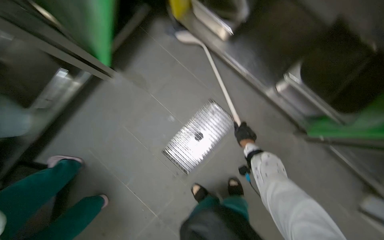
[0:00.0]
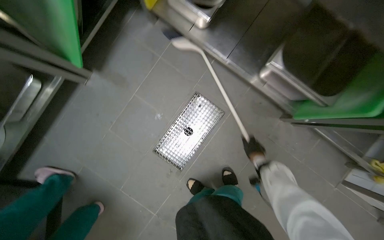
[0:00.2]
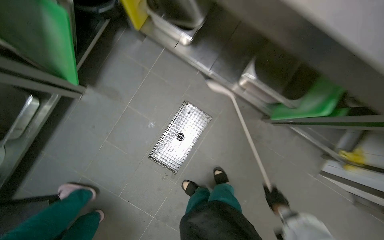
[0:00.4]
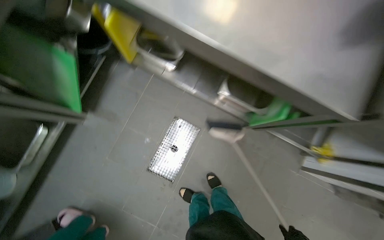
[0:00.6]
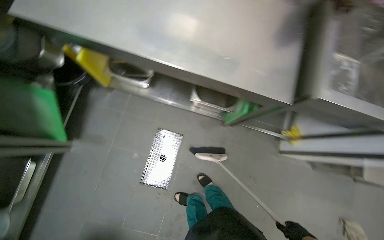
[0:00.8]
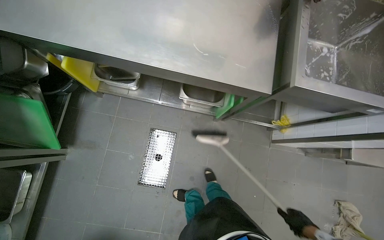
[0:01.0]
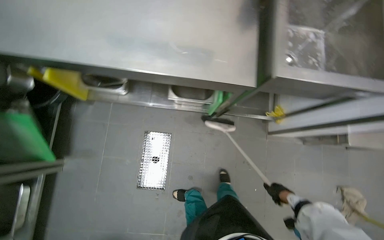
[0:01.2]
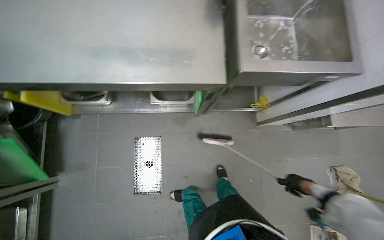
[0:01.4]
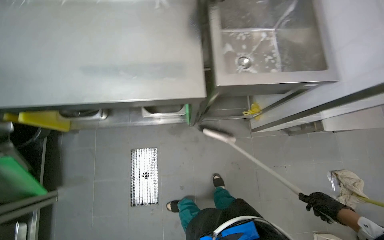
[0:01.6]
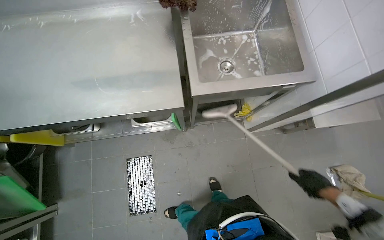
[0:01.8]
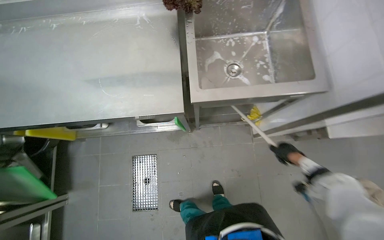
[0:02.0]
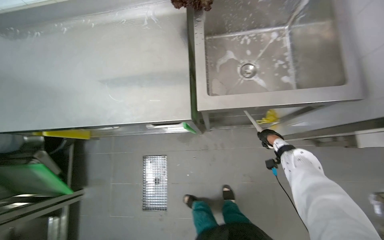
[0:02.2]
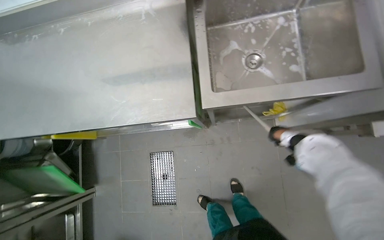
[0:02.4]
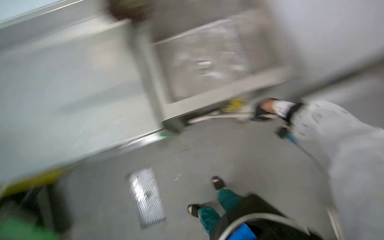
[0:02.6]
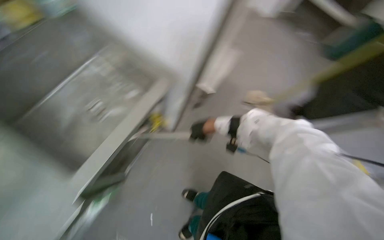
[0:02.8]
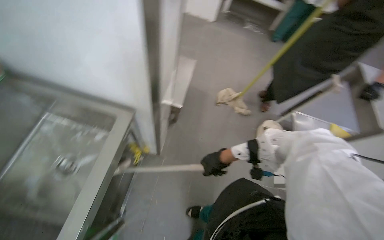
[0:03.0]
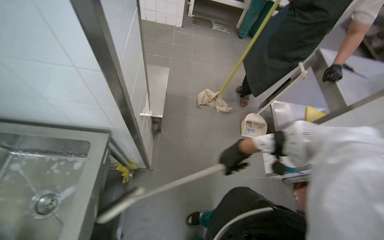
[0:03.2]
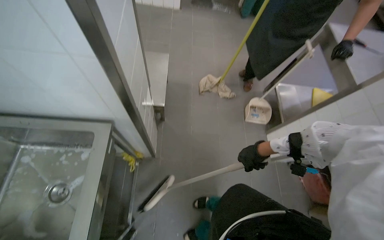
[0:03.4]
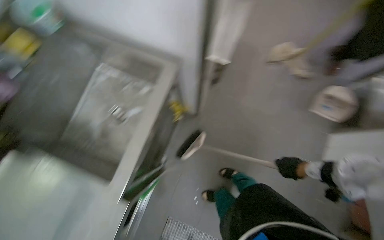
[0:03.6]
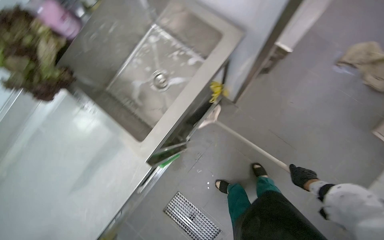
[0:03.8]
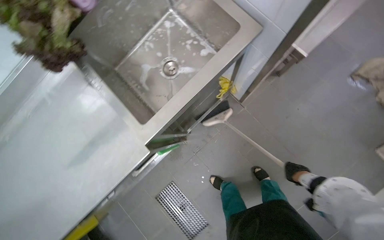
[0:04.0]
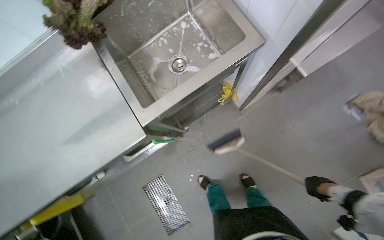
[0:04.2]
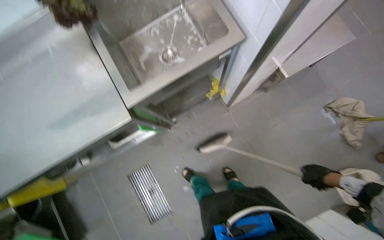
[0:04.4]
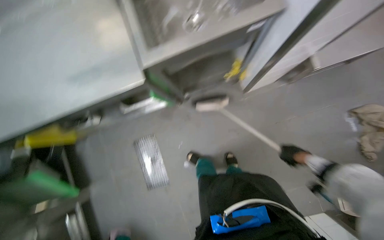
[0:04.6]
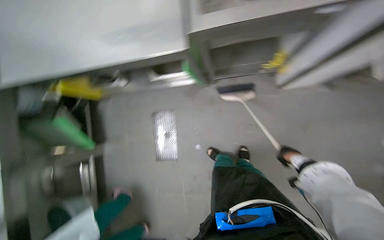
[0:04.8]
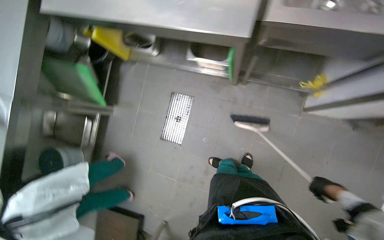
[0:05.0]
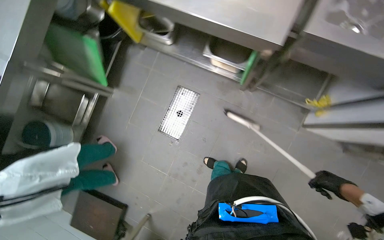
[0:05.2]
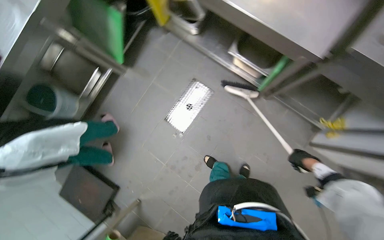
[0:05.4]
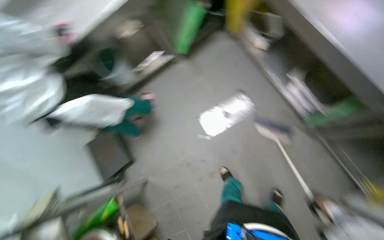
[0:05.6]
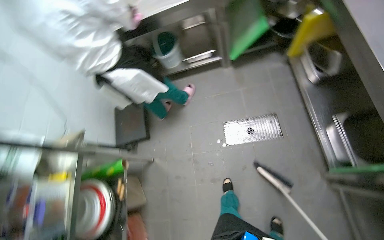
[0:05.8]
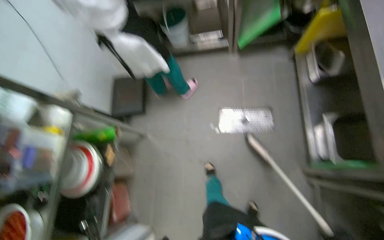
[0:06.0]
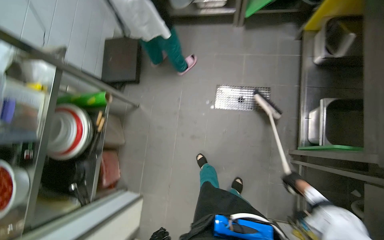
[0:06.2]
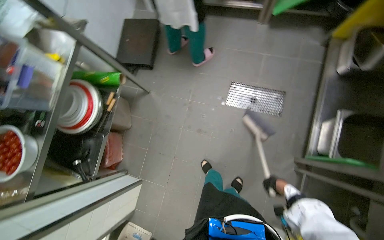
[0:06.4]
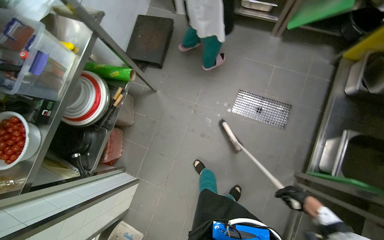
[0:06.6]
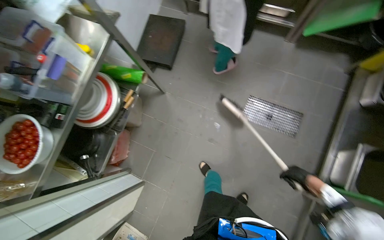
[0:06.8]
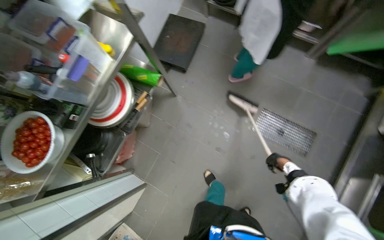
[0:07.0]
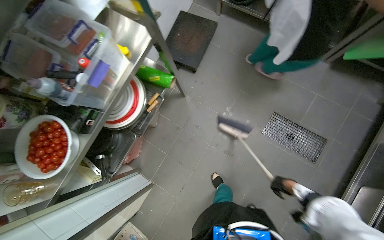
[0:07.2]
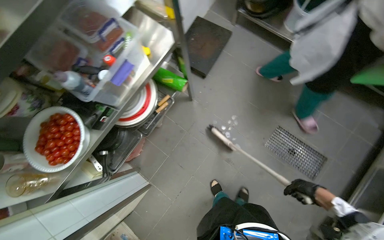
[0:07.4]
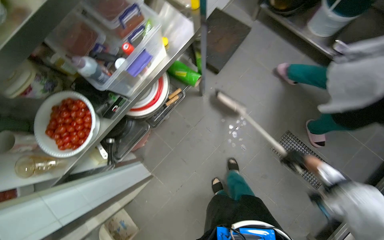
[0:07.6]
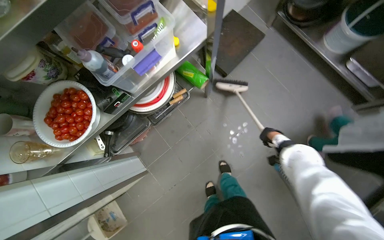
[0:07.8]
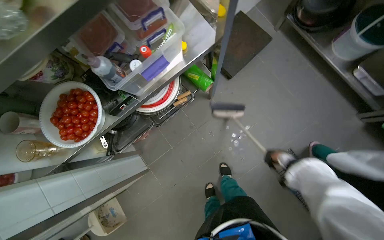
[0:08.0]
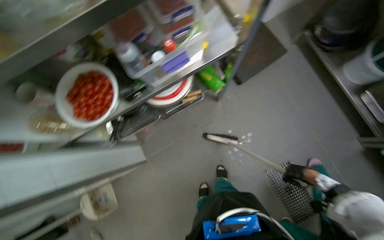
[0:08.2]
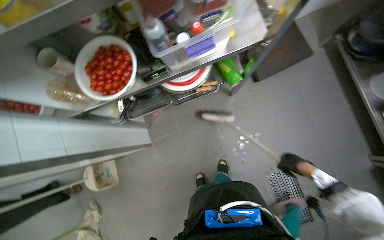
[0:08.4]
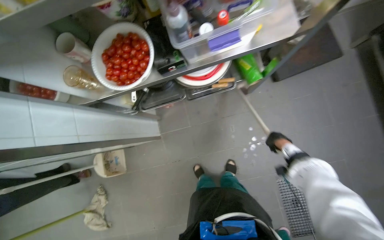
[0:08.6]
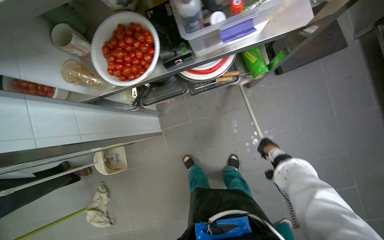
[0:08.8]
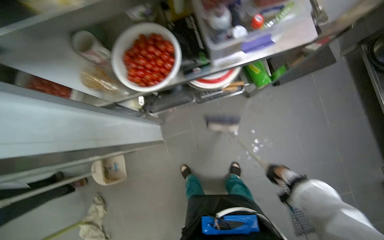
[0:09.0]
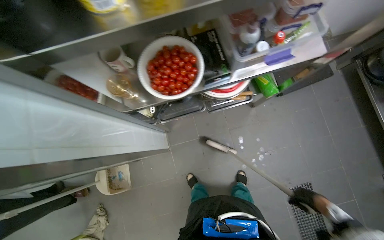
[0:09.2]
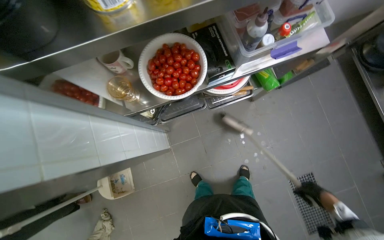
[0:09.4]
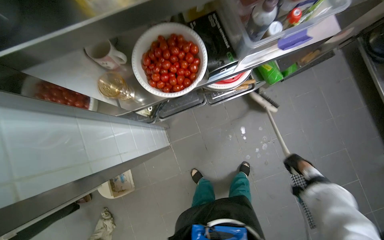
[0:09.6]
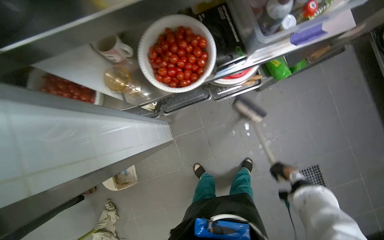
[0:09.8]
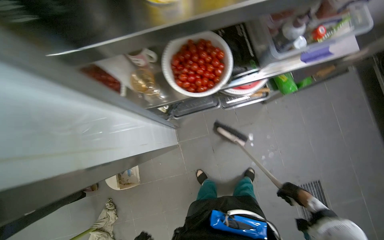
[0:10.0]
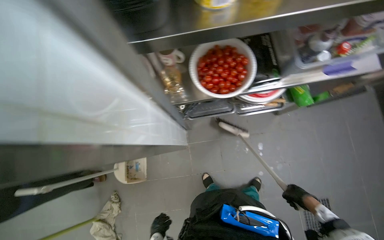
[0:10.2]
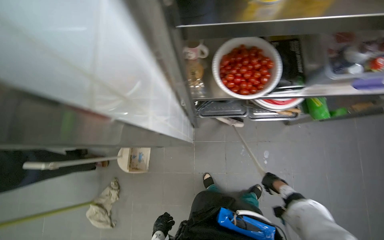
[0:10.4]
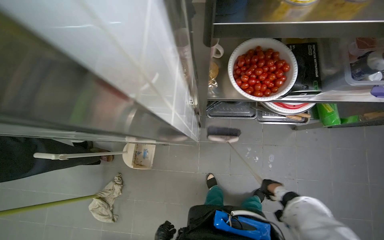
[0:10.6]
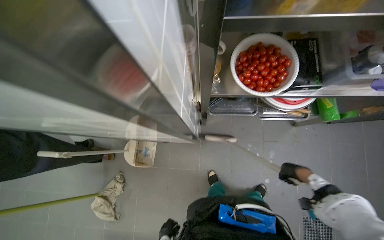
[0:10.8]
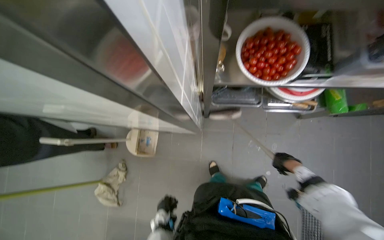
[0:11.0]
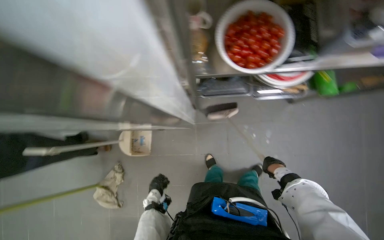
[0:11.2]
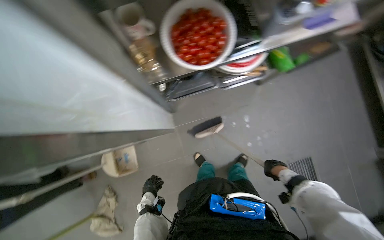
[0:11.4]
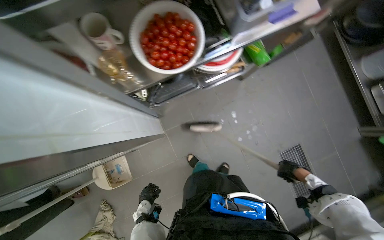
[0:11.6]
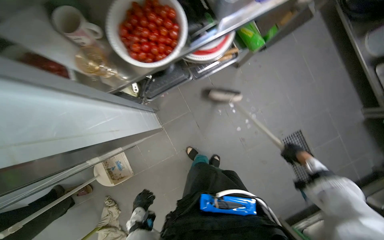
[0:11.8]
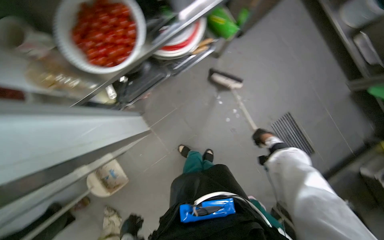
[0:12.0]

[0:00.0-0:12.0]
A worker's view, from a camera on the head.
Job: sweeping floor.
The whole recording: Sweeping kitchen floor. The worker sweeps the kitchen floor with a broom and dustpan, moving chairs to clean underneath them.
0:00.0 to 0:01.6: The wearer moves some 60 cm. The head turns to the right by approximately 50 degrees.
0:01.6 to 0:03.0: The head turns to the right by approximately 45 degrees.
0:03.0 to 0:04.4: The head turns to the left by roughly 50 degrees. The view tips downward by roughly 20 degrees.
0:04.4 to 0:06.0: The wearer's head swings some 120 degrees to the left. The view tilts roughly 20 degrees downward.
0:06.0 to 0:07.6: The wearer moves to the left, roughly 60 cm. The view tips downward by approximately 15 degrees. Everything in view rotates about 40 degrees clockwise.
0:07.6 to 0:09.0: Everything in view rotates some 30 degrees clockwise. The right hand moves to the left, about 20 cm.
0:10.4 to 0:12.0: Everything in view rotates approximately 35 degrees counterclockwise.

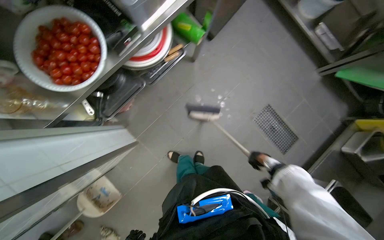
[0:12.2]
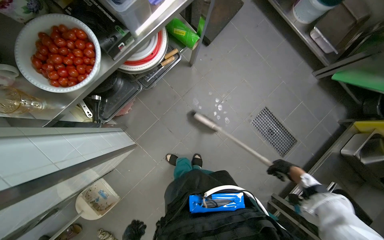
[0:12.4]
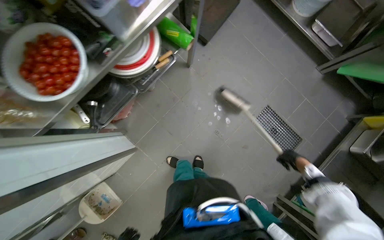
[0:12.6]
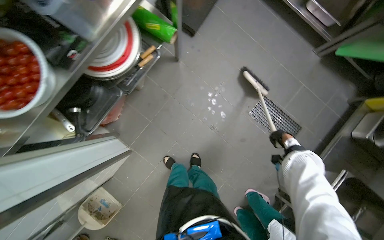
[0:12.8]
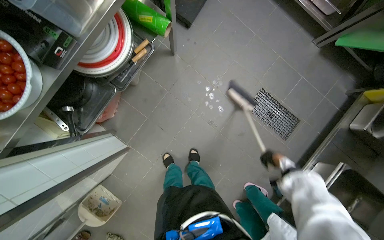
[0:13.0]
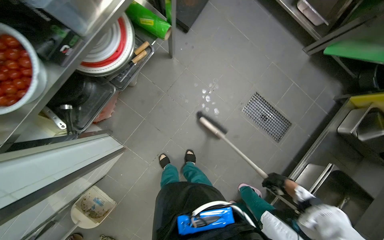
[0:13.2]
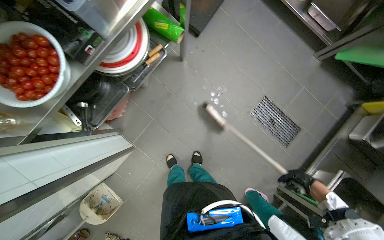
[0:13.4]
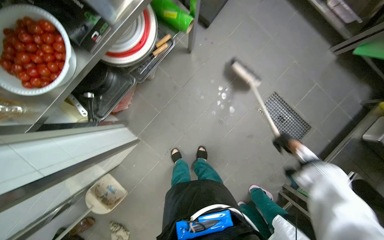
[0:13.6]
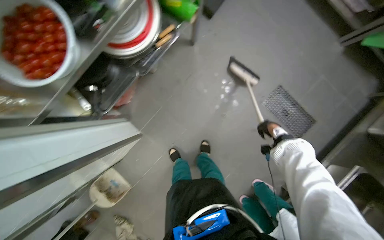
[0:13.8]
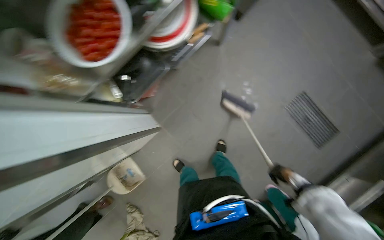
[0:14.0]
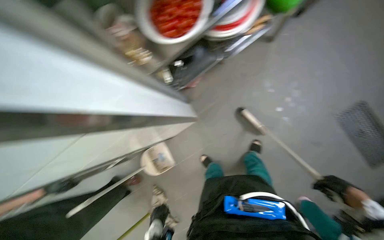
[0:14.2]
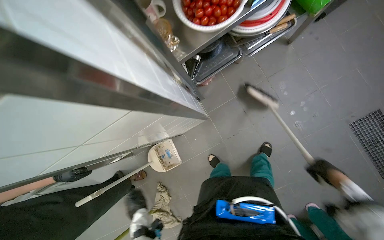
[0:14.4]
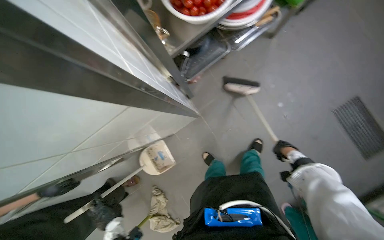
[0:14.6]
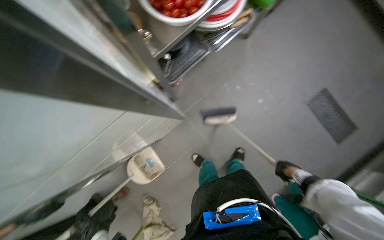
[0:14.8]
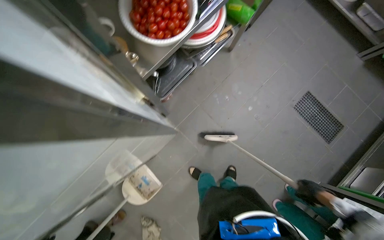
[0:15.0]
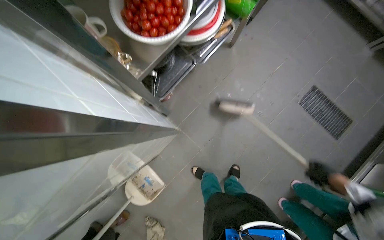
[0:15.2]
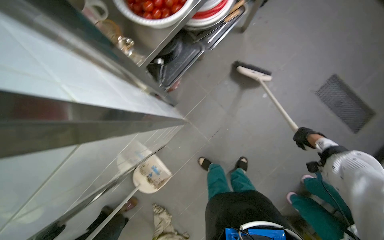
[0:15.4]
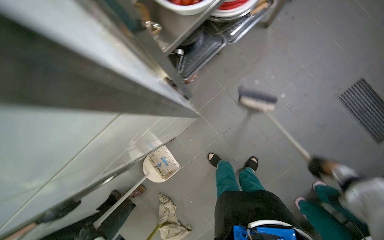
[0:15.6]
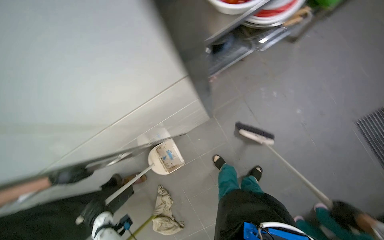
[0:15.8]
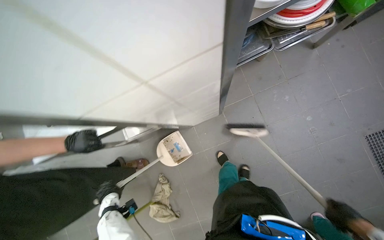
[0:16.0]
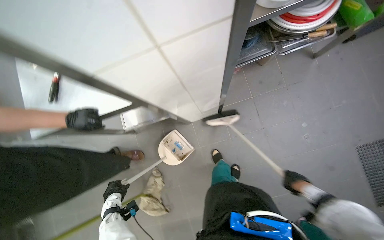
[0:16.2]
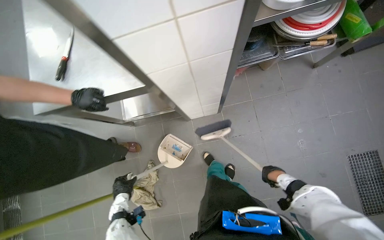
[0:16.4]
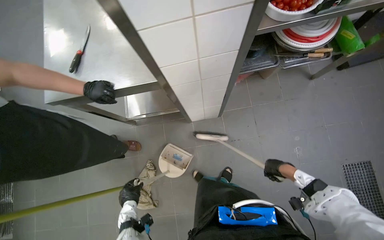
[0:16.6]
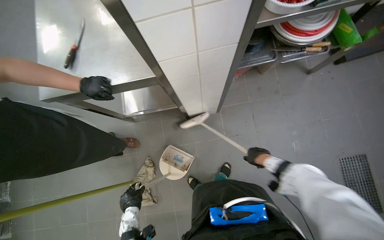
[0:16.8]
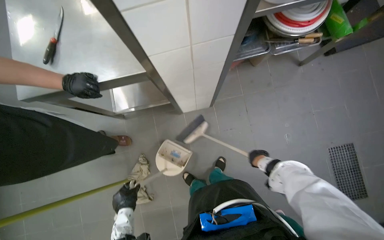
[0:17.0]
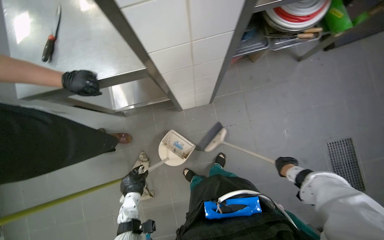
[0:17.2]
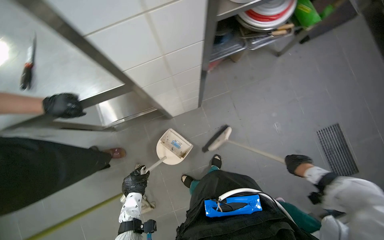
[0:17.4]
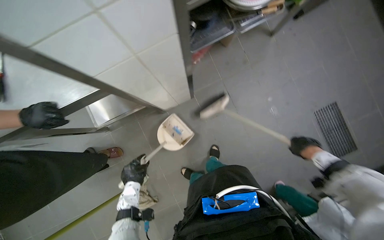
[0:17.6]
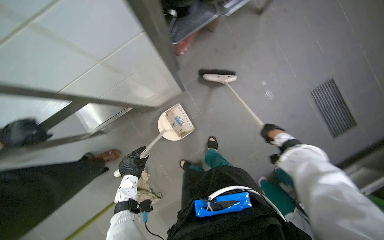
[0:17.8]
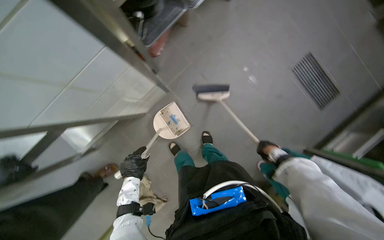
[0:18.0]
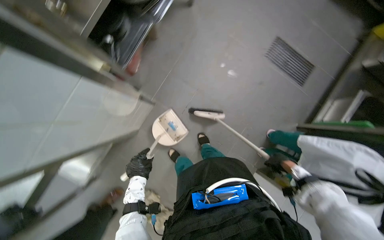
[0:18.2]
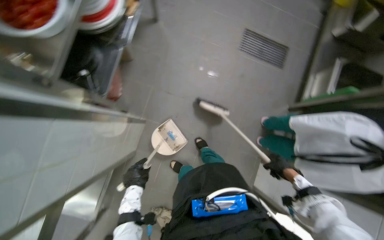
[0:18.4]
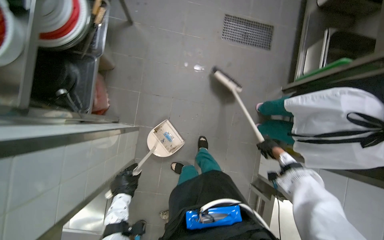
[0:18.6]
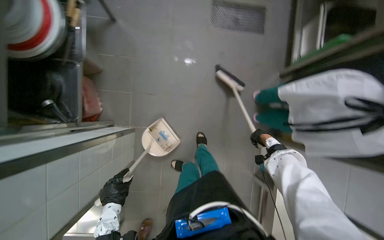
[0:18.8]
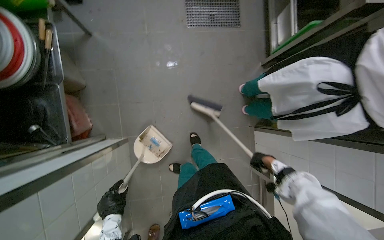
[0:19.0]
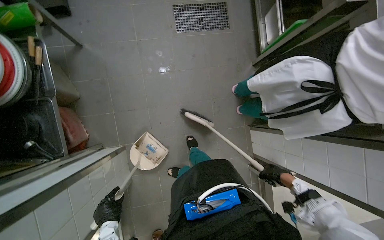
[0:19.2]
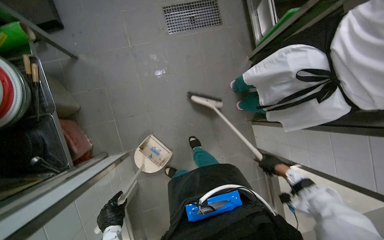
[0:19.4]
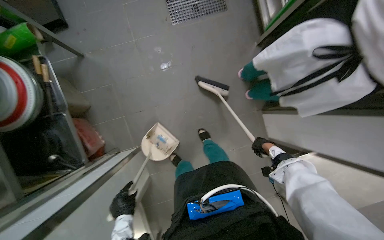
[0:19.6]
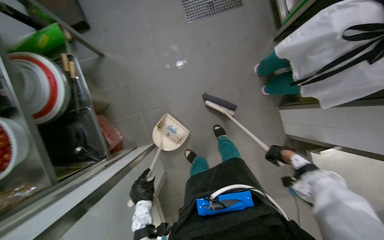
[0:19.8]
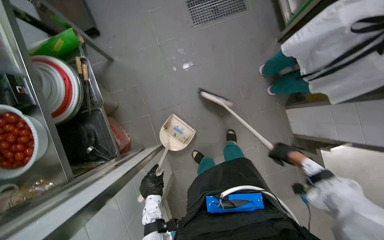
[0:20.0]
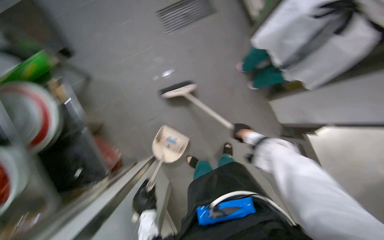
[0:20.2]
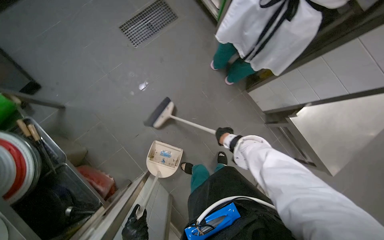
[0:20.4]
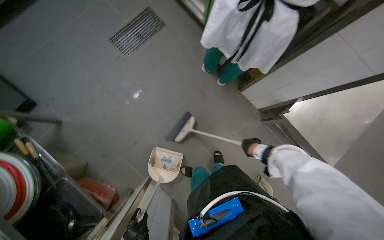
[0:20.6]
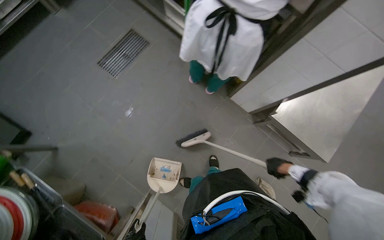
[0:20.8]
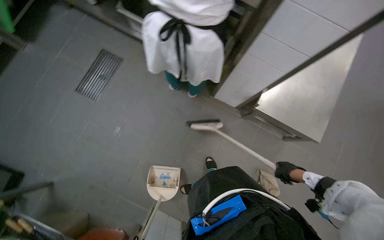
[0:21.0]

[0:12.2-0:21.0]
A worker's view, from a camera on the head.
Job: sweeping floor.
The whole recording: Sweeping kitchen floor. The worker sweeps the kitchen floor with a broom and dustpan, moving chairs to clean underneath them.
0:12.2 to 0:13.6: The right hand swings up and down the picture, about 20 cm each way, with 2 reversals.
0:13.6 to 0:15.2: The right hand goes up and down the picture, some 25 cm each way, reversing 3 times.
0:15.2 to 0:16.6: Everything in view rotates roughly 35 degrees clockwise.
0:16.6 to 0:18.0: The wearer looks approximately 15 degrees further downward. The scene turns about 35 degrees counterclockwise in the picture.
0:18.0 to 0:19.6: Everything in view rotates approximately 65 degrees counterclockwise.
0:19.6 to 0:21.0: The scene rotates counterclockwise by about 45 degrees.
